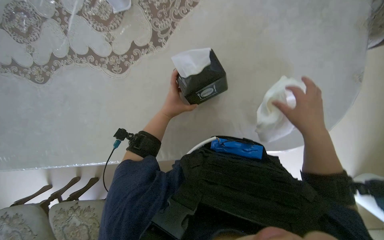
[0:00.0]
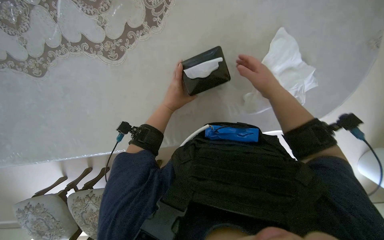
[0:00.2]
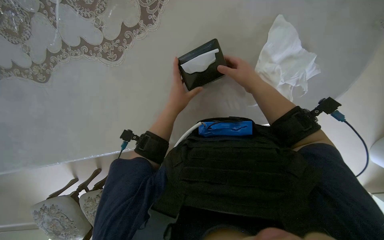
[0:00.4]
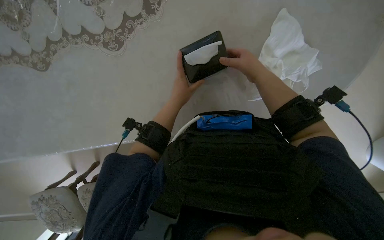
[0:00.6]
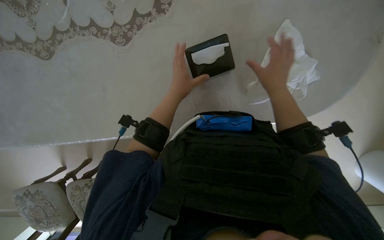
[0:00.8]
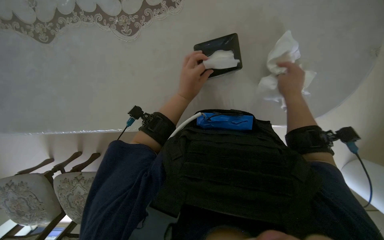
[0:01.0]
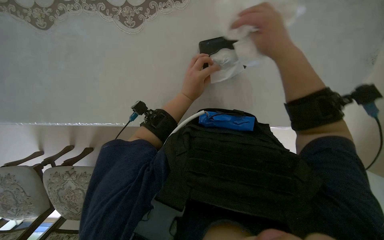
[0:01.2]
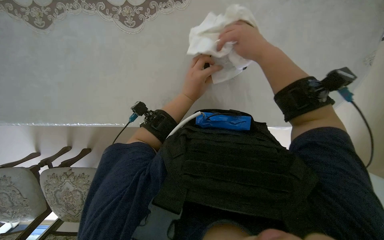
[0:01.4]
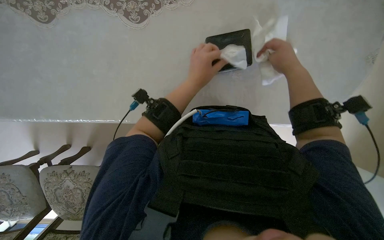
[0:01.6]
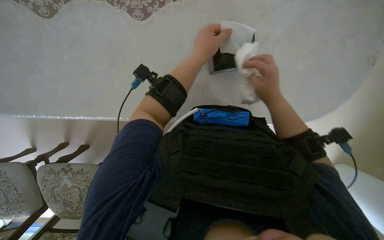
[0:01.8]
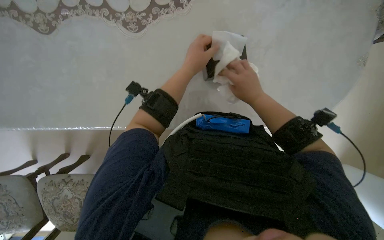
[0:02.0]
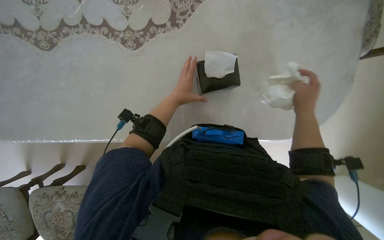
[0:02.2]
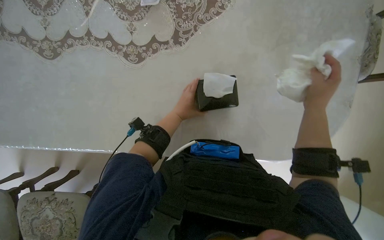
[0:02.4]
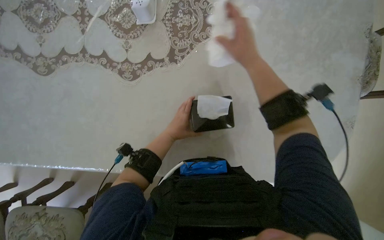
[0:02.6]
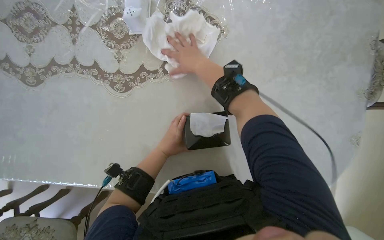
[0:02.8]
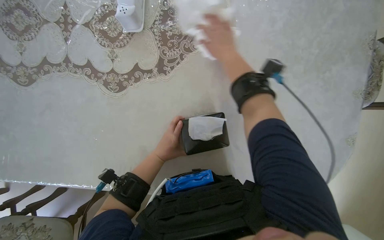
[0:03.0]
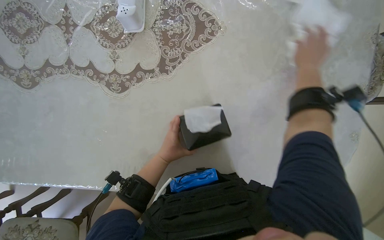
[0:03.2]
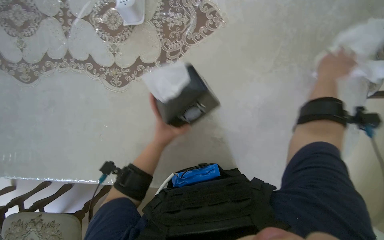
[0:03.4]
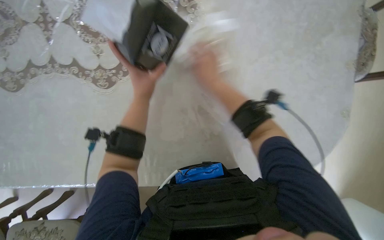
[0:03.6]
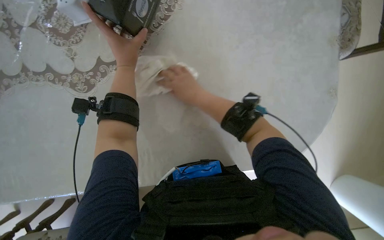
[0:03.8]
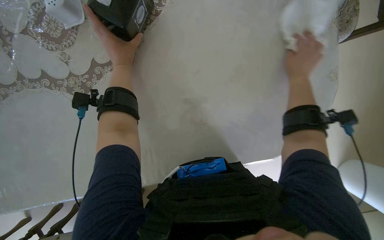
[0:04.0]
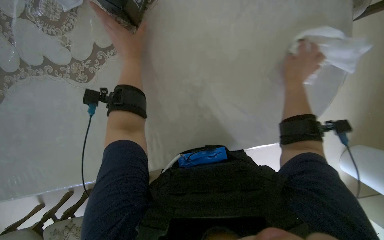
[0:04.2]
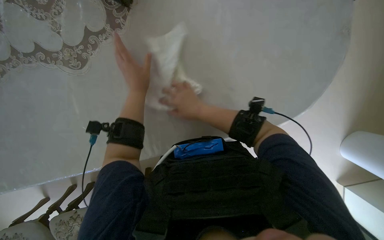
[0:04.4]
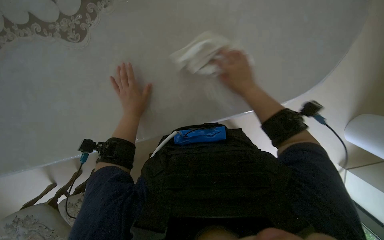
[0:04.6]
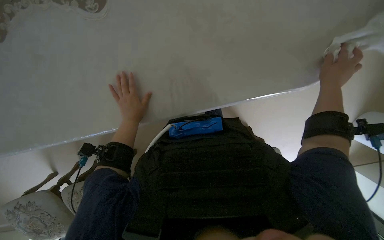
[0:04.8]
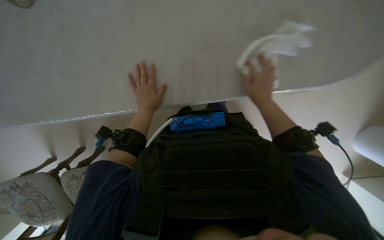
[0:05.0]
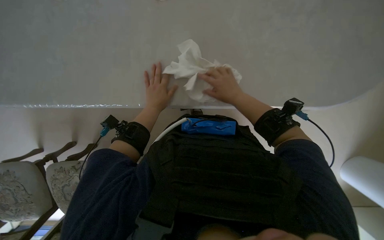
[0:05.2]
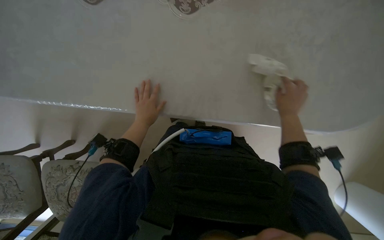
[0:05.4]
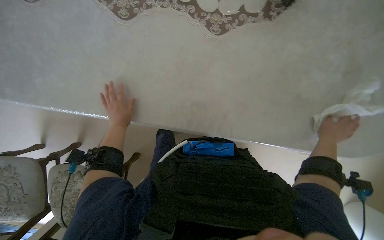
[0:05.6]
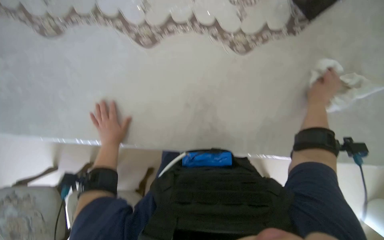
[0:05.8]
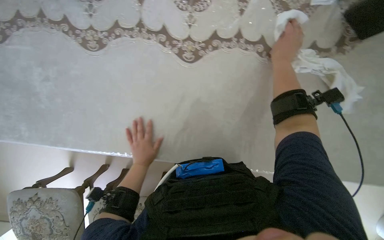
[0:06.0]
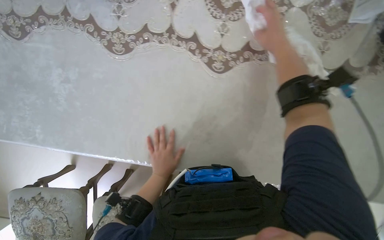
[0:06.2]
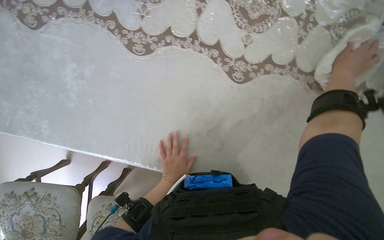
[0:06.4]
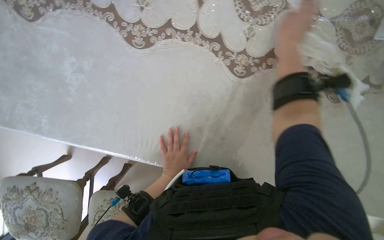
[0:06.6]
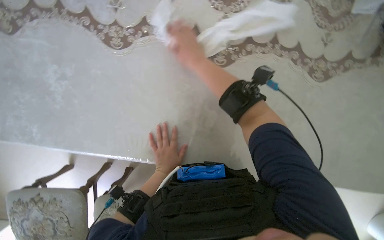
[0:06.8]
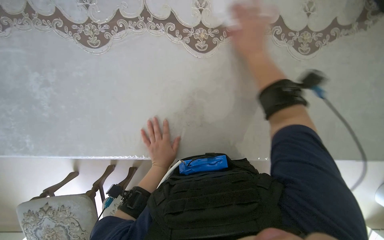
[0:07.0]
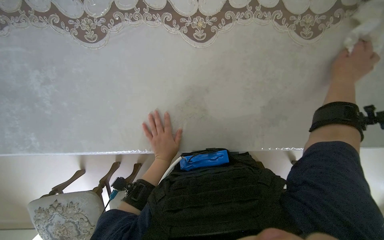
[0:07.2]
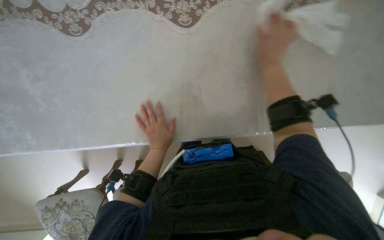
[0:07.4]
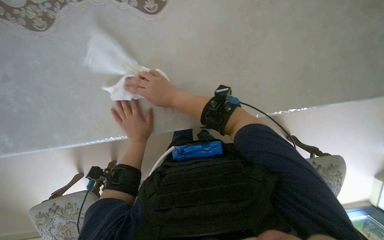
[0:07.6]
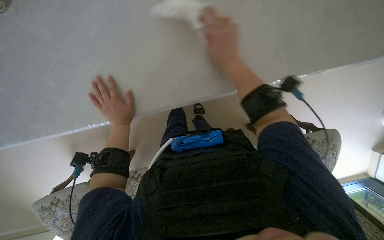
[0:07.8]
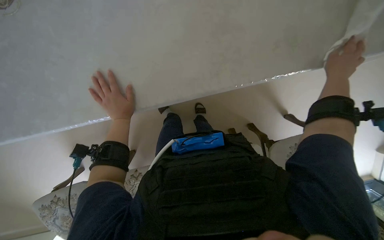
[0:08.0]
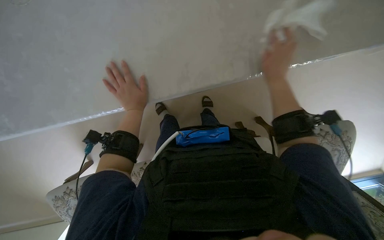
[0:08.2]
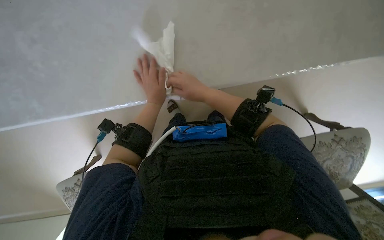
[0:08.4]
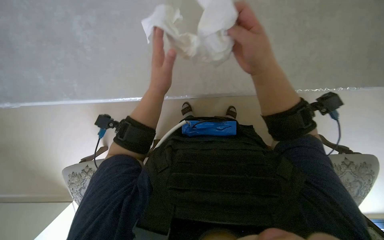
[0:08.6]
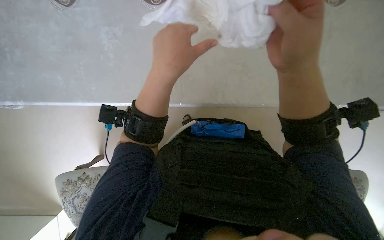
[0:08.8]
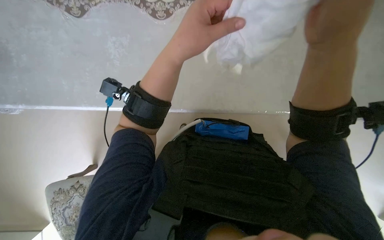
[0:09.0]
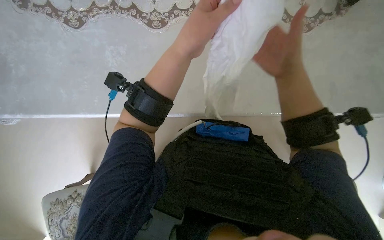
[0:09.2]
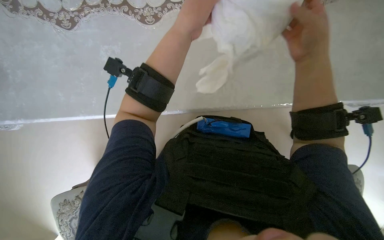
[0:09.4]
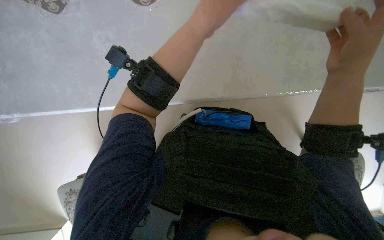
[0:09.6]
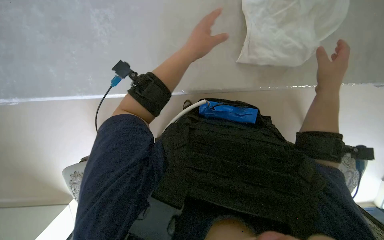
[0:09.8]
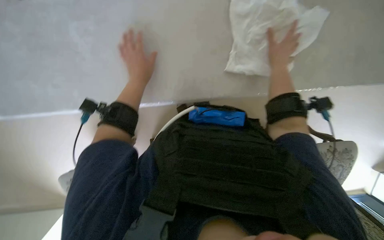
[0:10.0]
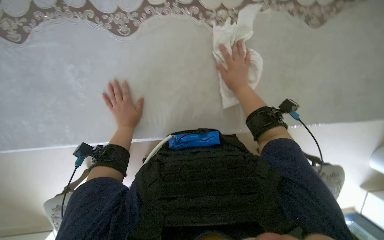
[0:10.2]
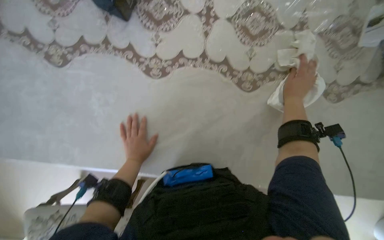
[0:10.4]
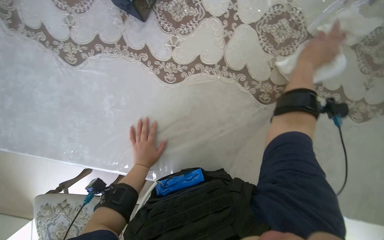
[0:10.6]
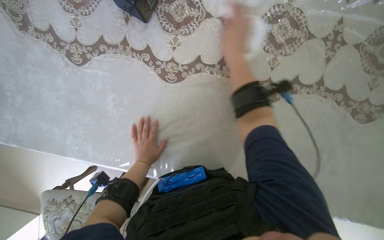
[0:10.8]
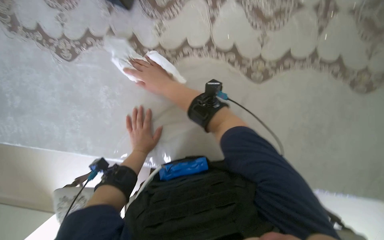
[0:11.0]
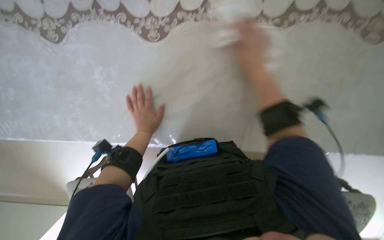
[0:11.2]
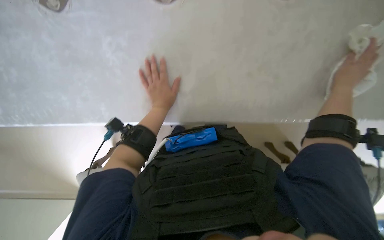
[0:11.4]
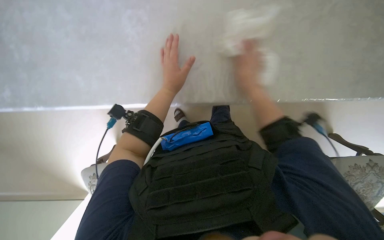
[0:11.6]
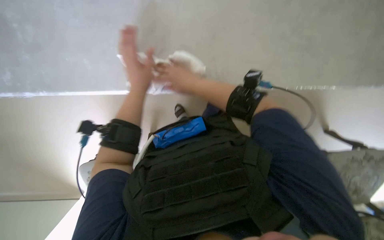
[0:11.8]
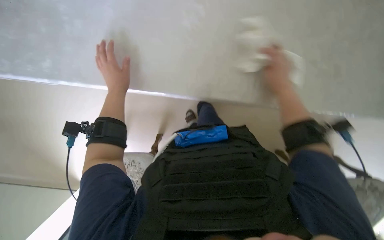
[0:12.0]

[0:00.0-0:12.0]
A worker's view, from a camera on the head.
Job: wiping surfaces.
The whole recording: Wiping table and objects. The worker wrings out a white cloth and uses it to wipe the table surface and a tissue box.
0:01.6 to 0:03.0: The left hand shifts some 10 cm farther from the camera, while the right hand moves up the picture, approximately 35 cm.
0:03.0 to 0:04.4: The view tilts some 10 degrees downward. The left hand shifts roughly 10 cm up the picture, while the right hand goes left and right, about 40 cm each way, reversing 3 times.
0:04.4 to 0:06.0: The camera pitches upward, by approximately 15 degrees. The right hand swings left and right, some 40 cm each way, with 3 reversals, while the left hand heads farther from the camera, covering roughly 15 cm.
0:06.0 to 0:07.6: The right hand swings left and right, approximately 50 cm each way, with 2 reversals.
0:07.6 to 0:09.0: The wearer's head swings about 20 degrees to the left. The right hand goes left and right, some 40 cm each way, reversing 2 times. Meanwhile the left hand travels nearer to the camera by roughly 30 cm.
0:09.0 to 0:10.4: The left hand is displaced farther from the camera and to the left by some 30 cm, while the right hand moves farther from the camera, about 20 cm.
0:10.4 to 0:12.0: The right hand goes left and right, some 35 cm each way, reversing 3 times.

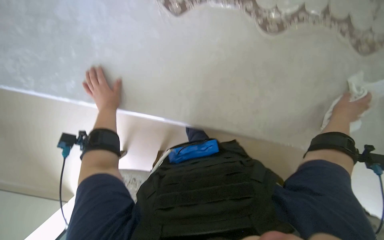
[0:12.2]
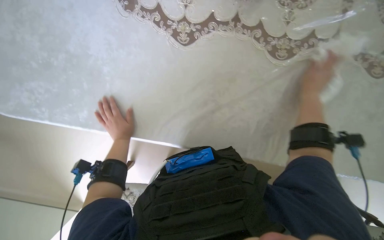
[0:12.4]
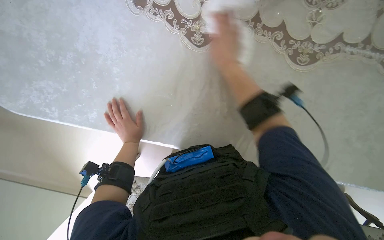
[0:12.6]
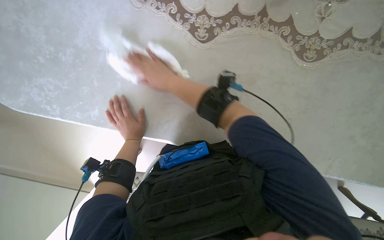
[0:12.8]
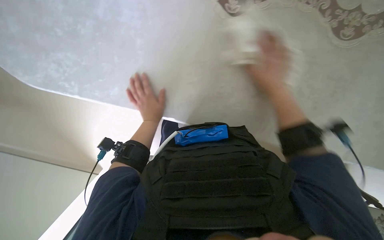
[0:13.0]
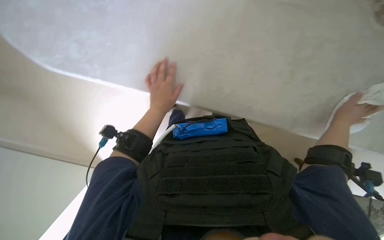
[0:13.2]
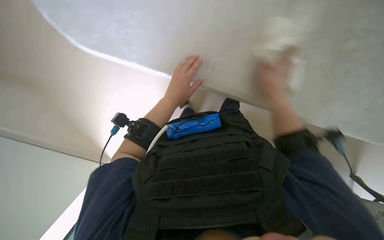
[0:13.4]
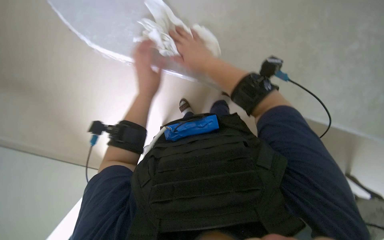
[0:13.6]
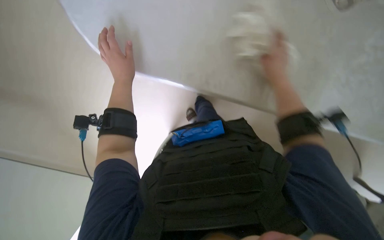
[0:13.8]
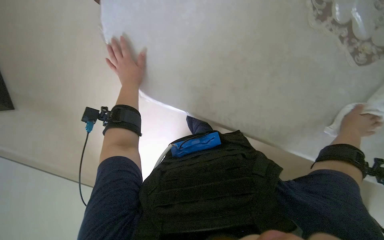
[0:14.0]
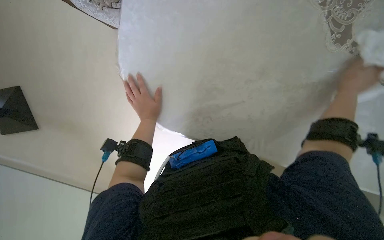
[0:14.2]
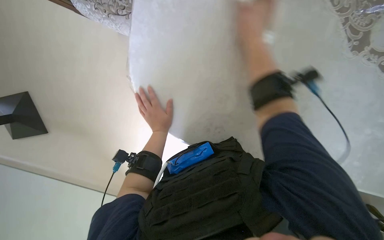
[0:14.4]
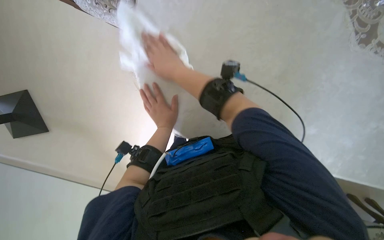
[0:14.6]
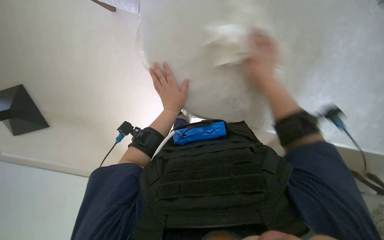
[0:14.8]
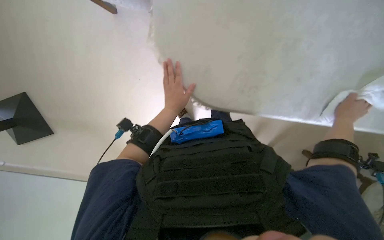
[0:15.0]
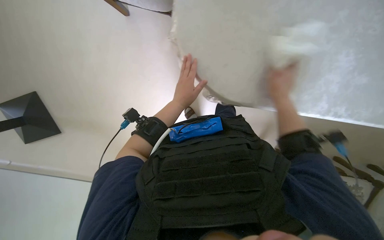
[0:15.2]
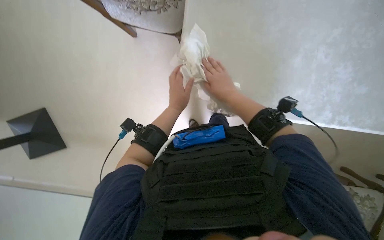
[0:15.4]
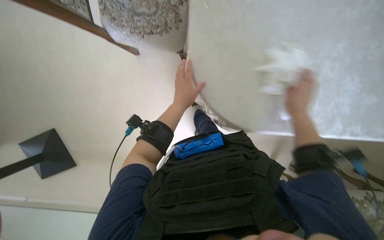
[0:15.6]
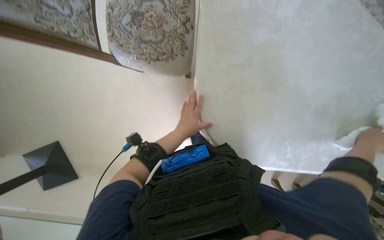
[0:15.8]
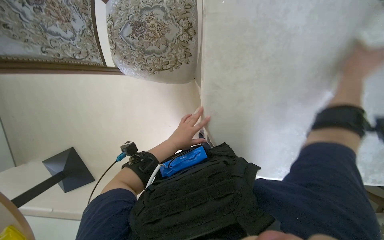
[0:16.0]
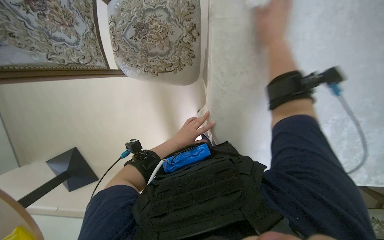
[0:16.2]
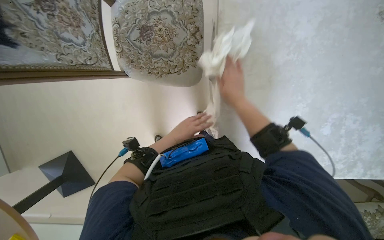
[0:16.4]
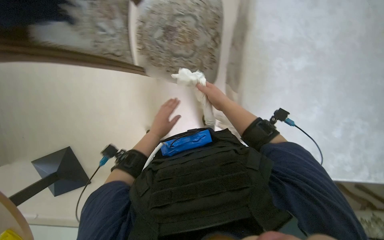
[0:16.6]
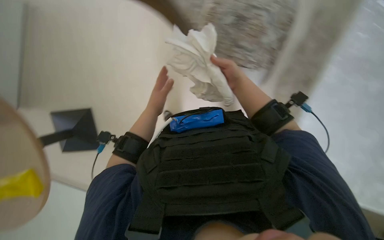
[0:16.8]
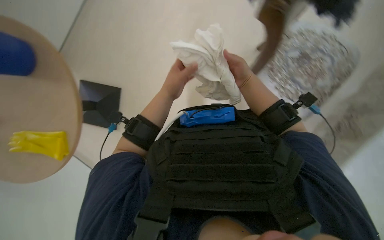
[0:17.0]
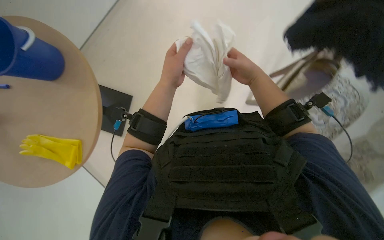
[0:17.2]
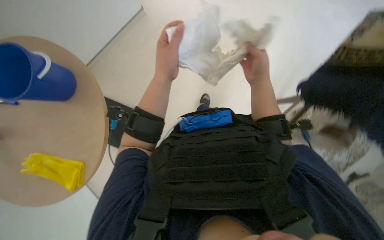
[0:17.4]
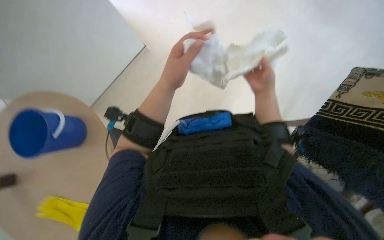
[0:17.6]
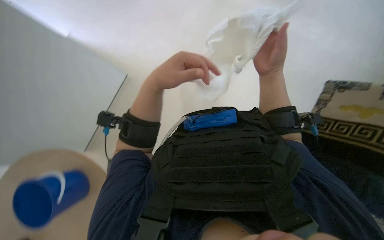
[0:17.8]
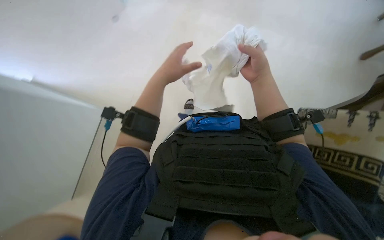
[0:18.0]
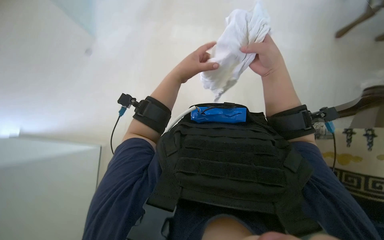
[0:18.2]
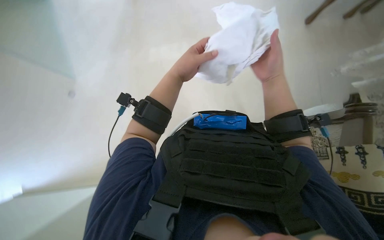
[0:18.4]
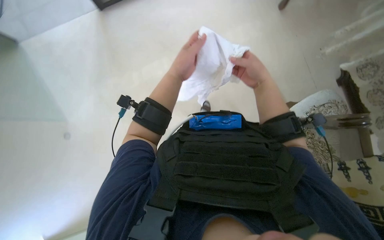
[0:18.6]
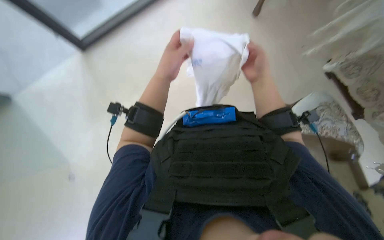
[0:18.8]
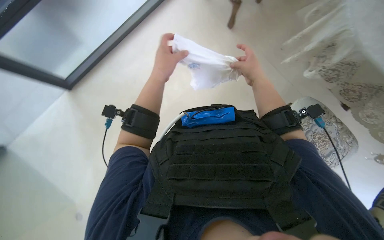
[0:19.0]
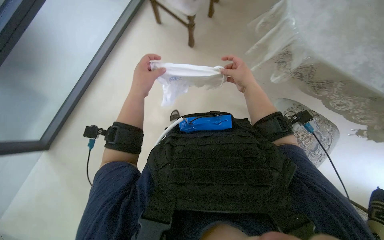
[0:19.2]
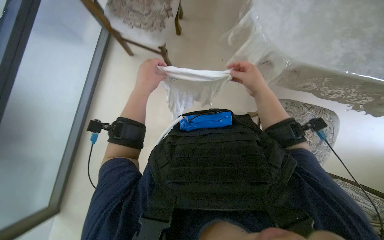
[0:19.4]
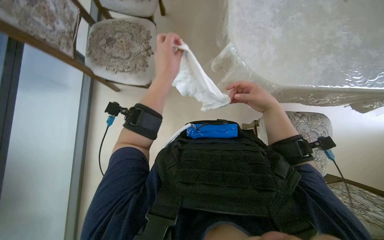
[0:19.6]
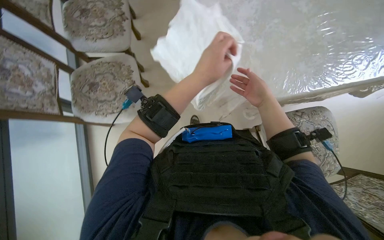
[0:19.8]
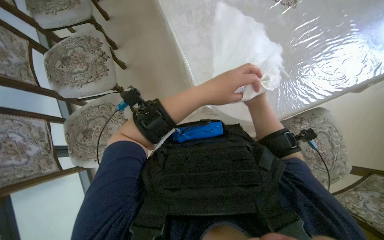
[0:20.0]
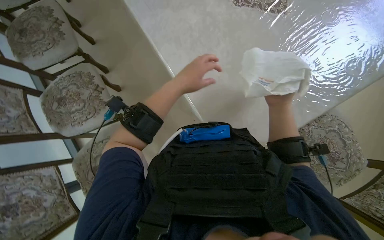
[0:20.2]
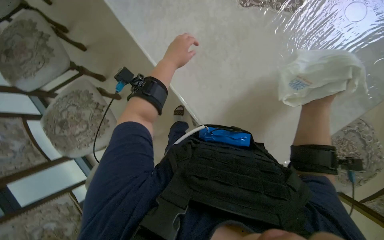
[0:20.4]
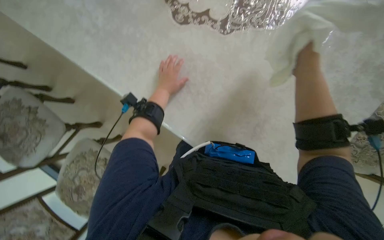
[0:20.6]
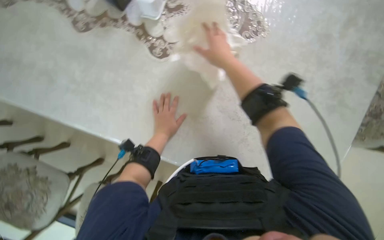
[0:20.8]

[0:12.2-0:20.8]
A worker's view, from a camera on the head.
Job: wiping surfaces.
The whole recording: Wiping table and objects. The worker wrings out a white cloth and uses it to wipe the table surface and a tissue box.
0:13.6 to 0:15.0: The left hand goes down the picture and returns, approximately 5 cm each way, while the right hand goes left and right, about 50 cm each way, reversing 2 times.
0:15.0 to 0:16.6: The camera pitches upward, by roughly 10 degrees. The left hand heads to the left, covering roughly 25 cm.
0:16.6 to 0:18.0: The left hand travels up the picture and nearer to the camera by approximately 20 cm; the right hand travels up the picture by some 10 cm.
0:19.4 to 0:20.8: The camera travels about 1 m. The scene turns some 85 degrees counterclockwise in the picture.
